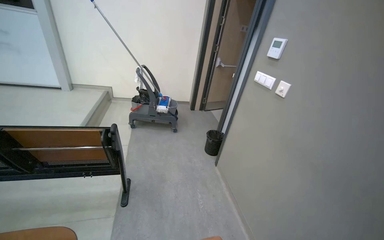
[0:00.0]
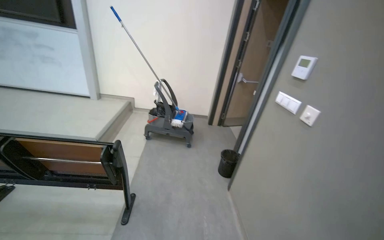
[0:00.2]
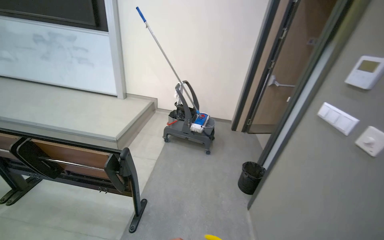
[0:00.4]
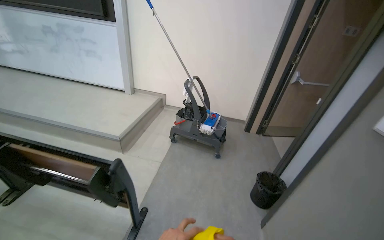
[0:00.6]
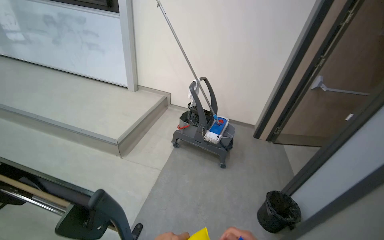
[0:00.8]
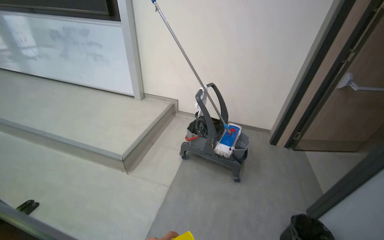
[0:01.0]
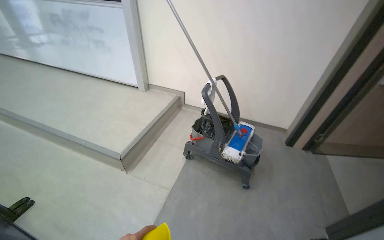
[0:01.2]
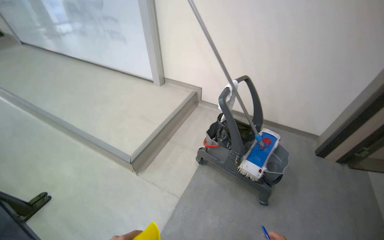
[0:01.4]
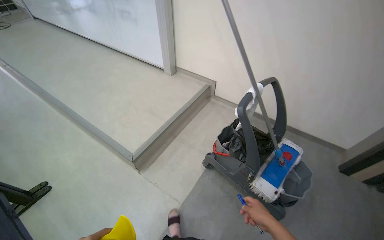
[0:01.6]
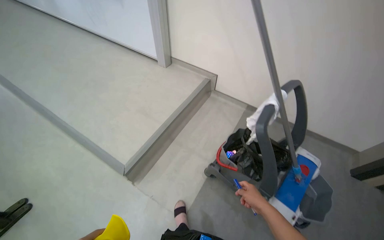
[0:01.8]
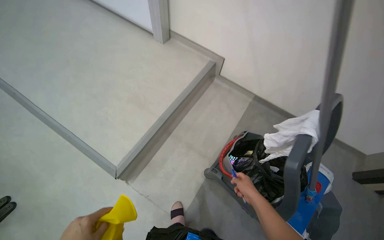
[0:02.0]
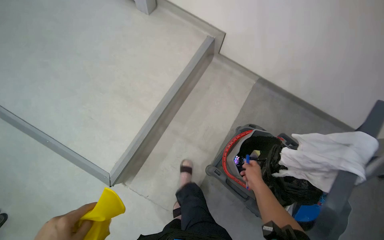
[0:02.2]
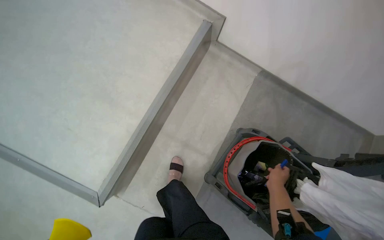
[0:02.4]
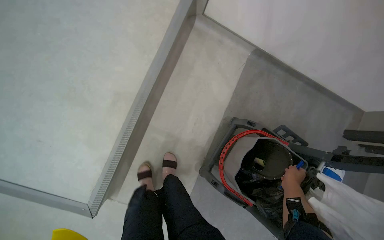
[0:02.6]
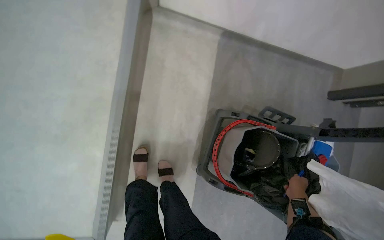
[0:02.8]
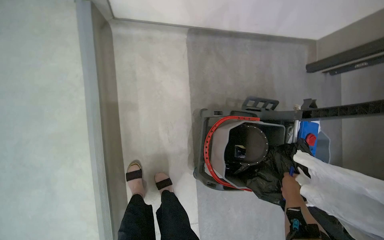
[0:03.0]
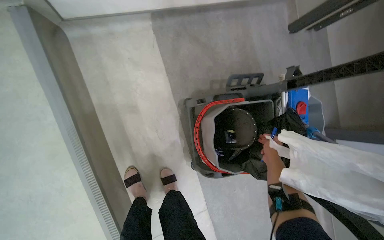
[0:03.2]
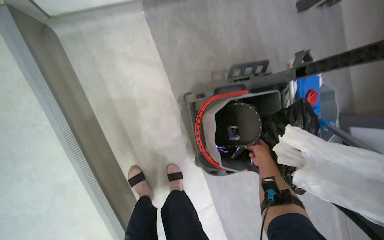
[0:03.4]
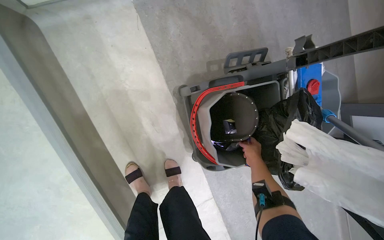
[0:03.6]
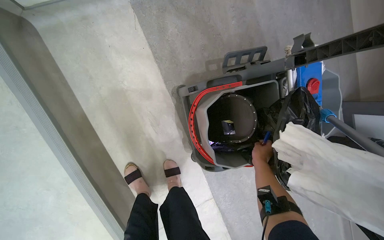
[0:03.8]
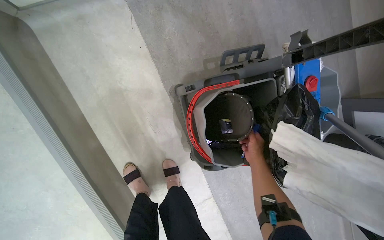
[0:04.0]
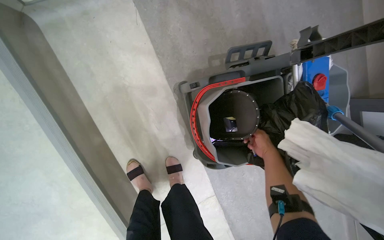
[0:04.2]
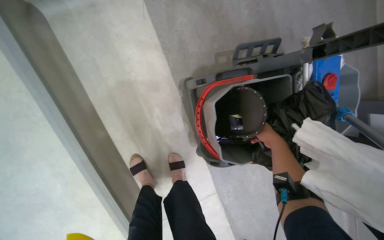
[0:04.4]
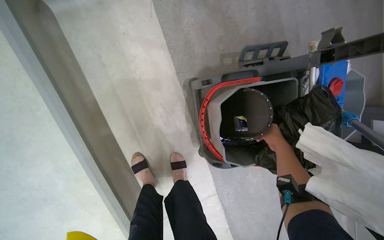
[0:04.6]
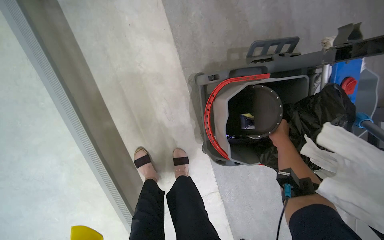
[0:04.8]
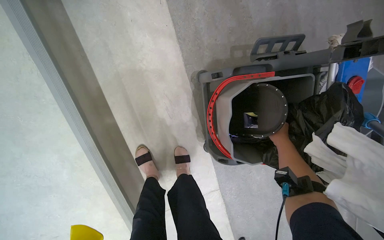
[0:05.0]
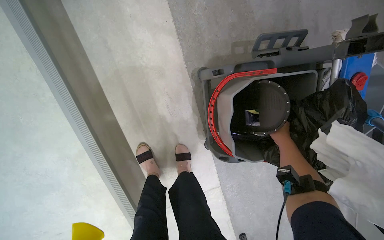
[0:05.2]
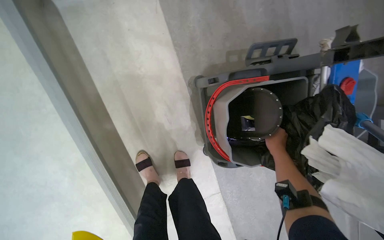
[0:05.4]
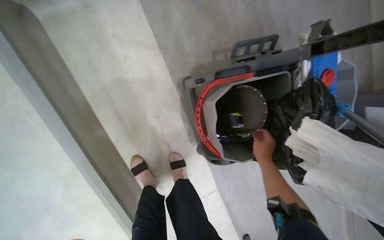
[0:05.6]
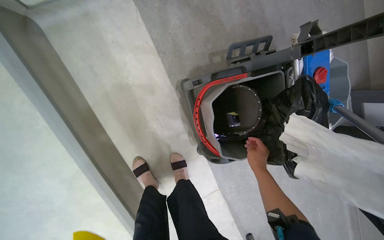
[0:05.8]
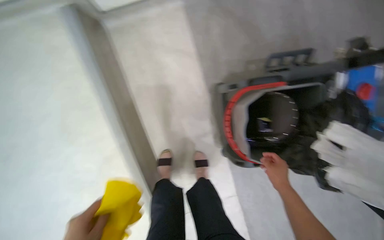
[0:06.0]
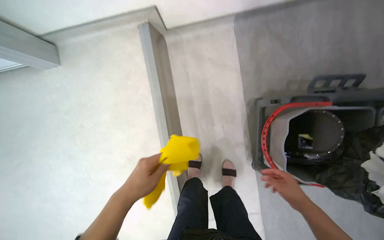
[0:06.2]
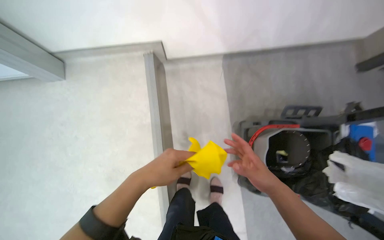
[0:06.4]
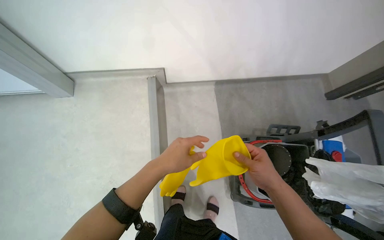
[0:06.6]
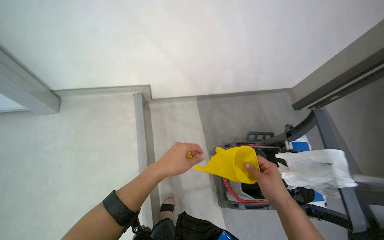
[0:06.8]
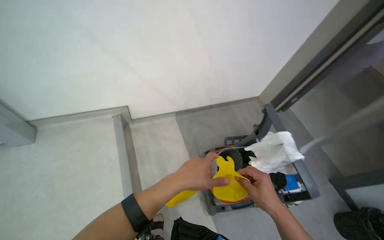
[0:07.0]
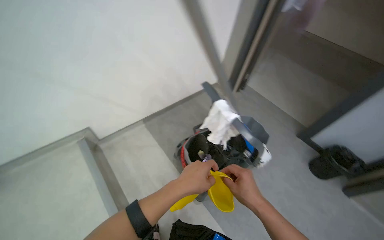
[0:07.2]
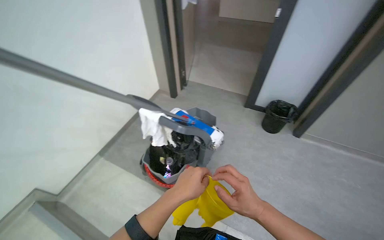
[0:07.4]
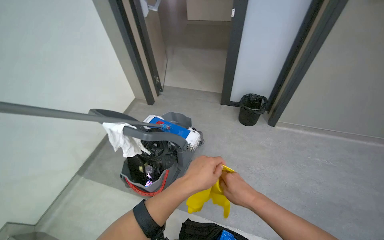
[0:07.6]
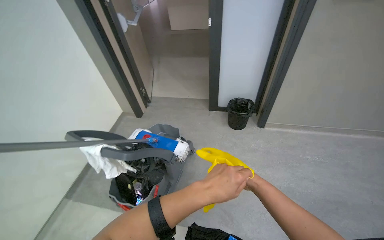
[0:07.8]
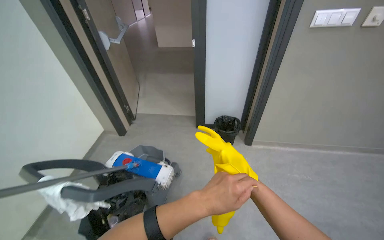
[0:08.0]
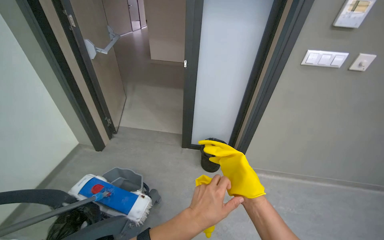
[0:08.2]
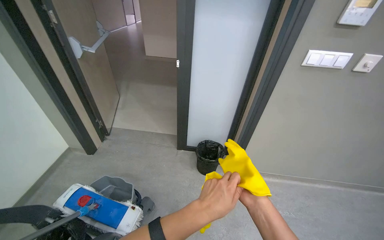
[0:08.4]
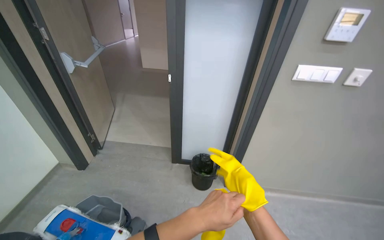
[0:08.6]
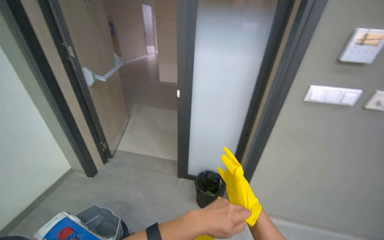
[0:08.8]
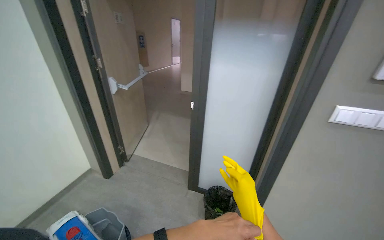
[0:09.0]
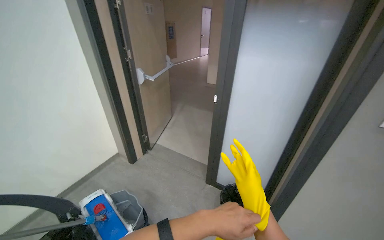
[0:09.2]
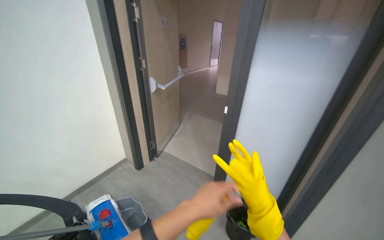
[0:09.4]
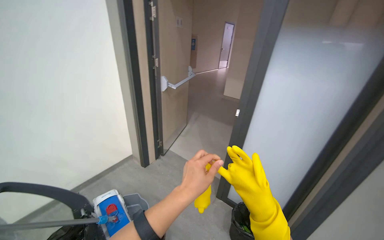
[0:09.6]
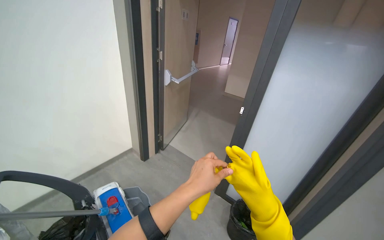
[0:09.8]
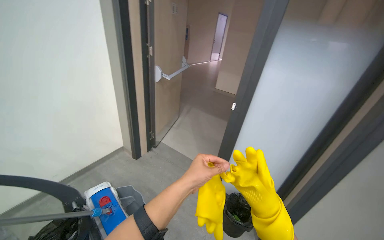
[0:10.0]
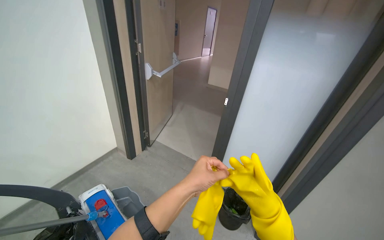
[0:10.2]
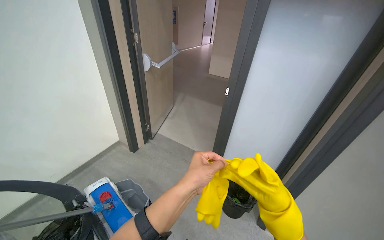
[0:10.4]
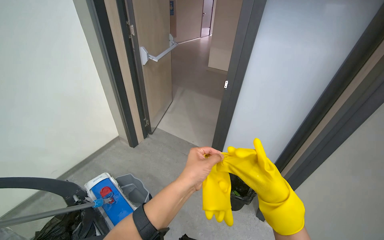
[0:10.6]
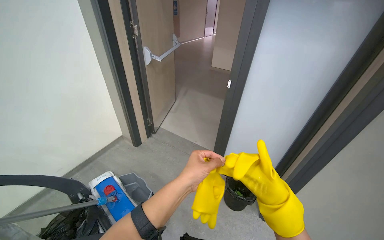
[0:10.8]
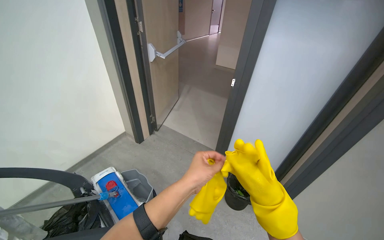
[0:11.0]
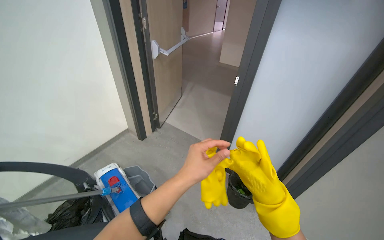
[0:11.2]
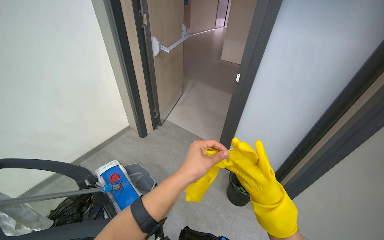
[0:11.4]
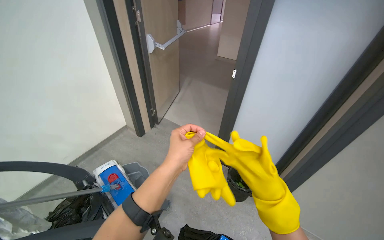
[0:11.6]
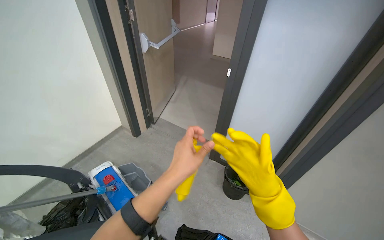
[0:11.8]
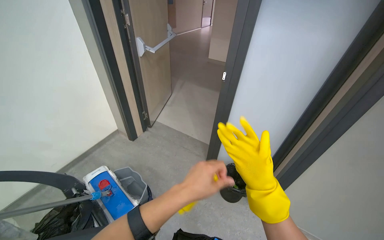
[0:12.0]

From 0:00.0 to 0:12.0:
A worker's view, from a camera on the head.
Job: organizing items.
The whole recording: Collecting and storing cleaning supplies. The worker collects a yellow cloth and a pen, then places the pen into a cleaning cart.
From 0:00.0 to 0:01.6: The wearer moves roughly 1.5 m. The wearer's head swings about 45 degrees to the left. The view tips downward by roughly 15 degrees.
From 0:01.6 to 0:03.0: The camera is carried approximately 1 m. The wearer looks approximately 35 degrees further to the right. The view tilts roughly 50 degrees downward.
From 0:03.0 to 0:04.4: The view tips downward by about 15 degrees. The right hand goes about 20 cm farther from the camera.
From 0:04.4 to 0:06.0: The right hand goes about 15 cm down the picture.
From 0:06.0 to 0:07.6: The wearer moves roughly 80 cm. The wearer's head swings some 55 degrees to the right. The camera pitches upward, by about 40 degrees.
From 0:07.6 to 0:09.0: The head travels approximately 60 cm. The wearer looks roughly 20 degrees further upward.
From 0:10.4 to 0:12.0: The hands work in one place, with small movements.

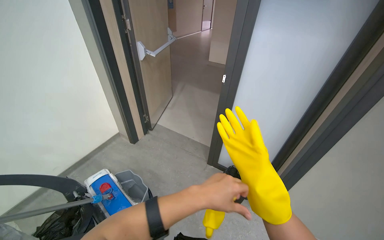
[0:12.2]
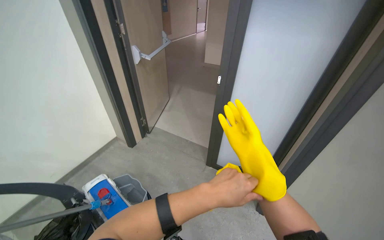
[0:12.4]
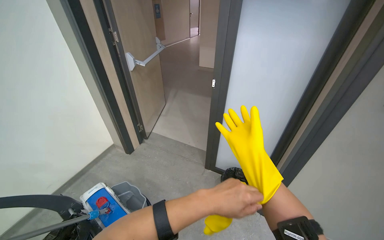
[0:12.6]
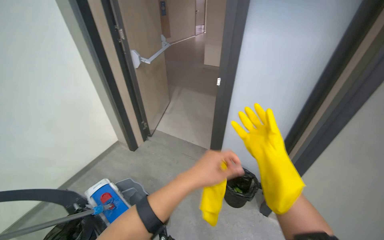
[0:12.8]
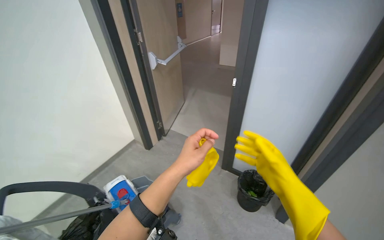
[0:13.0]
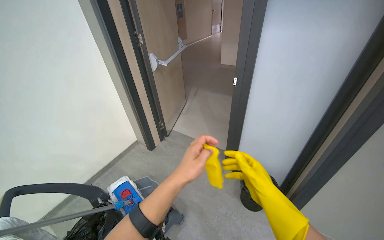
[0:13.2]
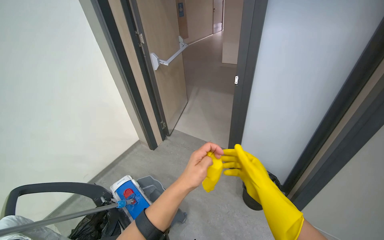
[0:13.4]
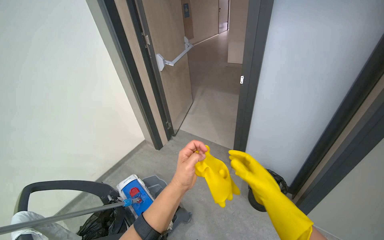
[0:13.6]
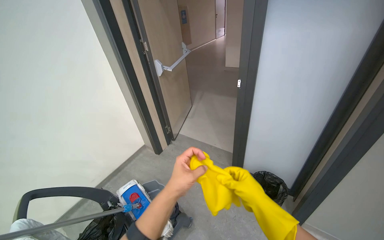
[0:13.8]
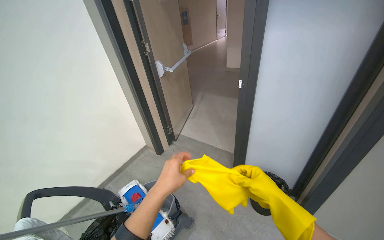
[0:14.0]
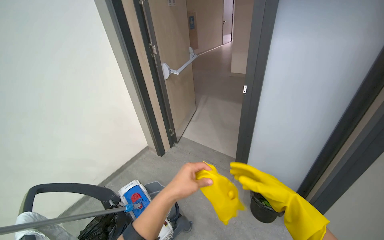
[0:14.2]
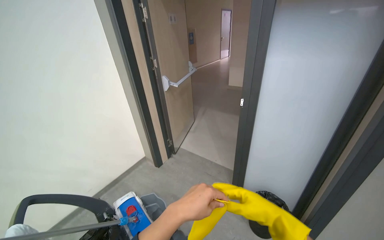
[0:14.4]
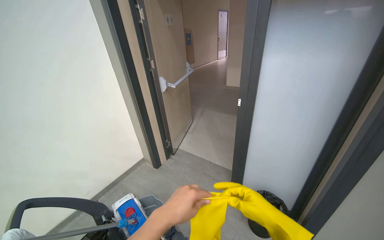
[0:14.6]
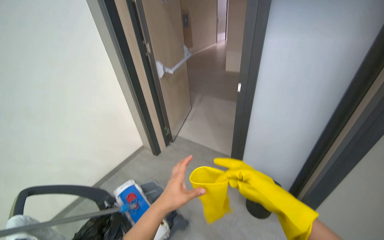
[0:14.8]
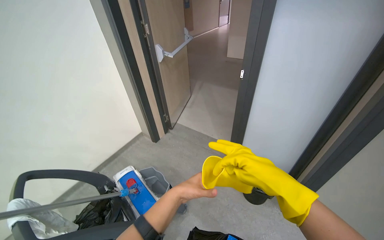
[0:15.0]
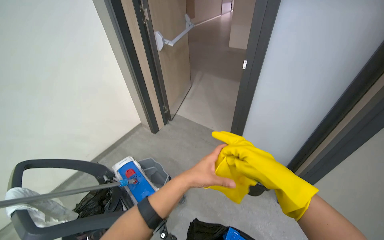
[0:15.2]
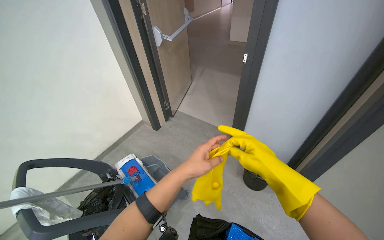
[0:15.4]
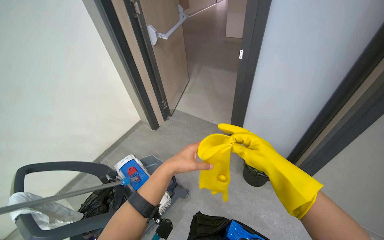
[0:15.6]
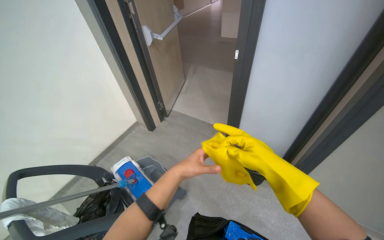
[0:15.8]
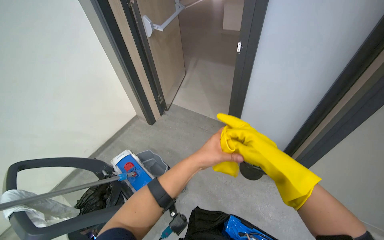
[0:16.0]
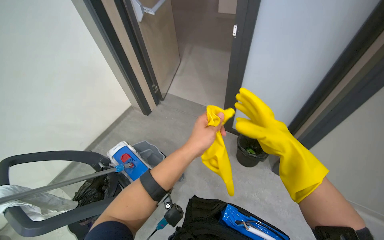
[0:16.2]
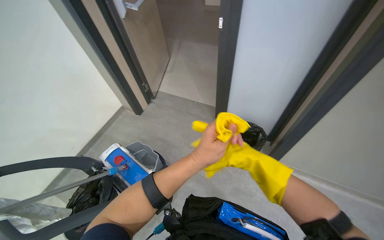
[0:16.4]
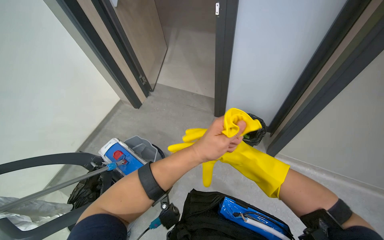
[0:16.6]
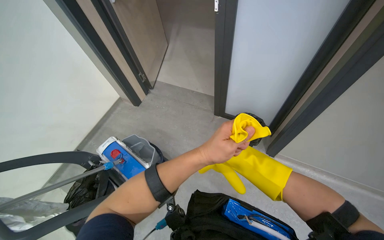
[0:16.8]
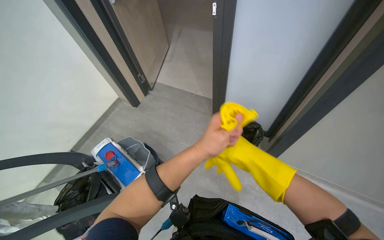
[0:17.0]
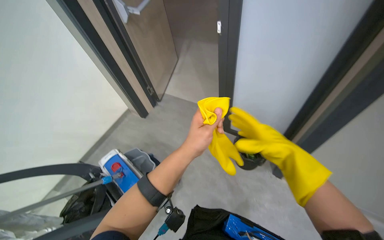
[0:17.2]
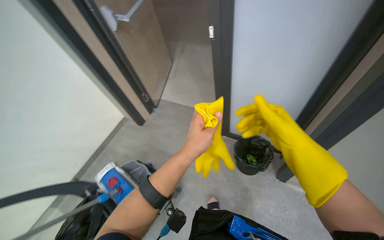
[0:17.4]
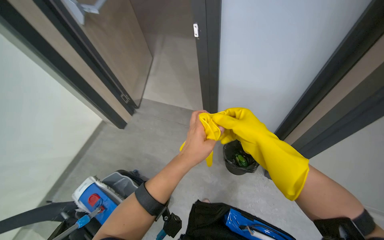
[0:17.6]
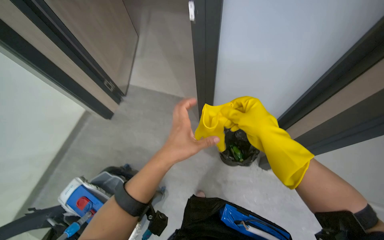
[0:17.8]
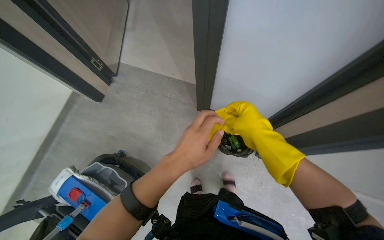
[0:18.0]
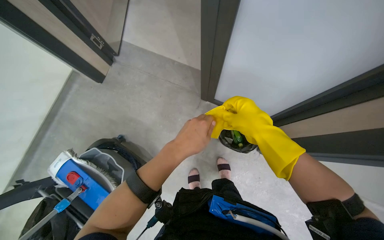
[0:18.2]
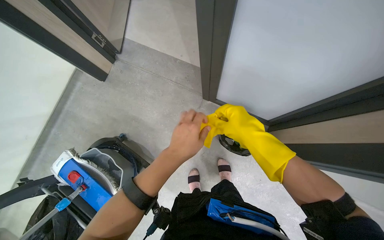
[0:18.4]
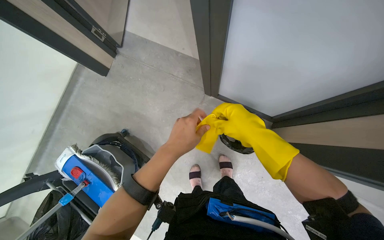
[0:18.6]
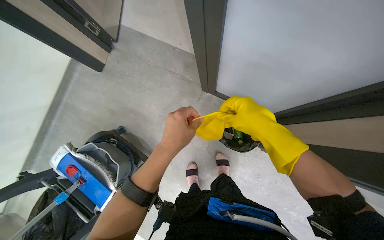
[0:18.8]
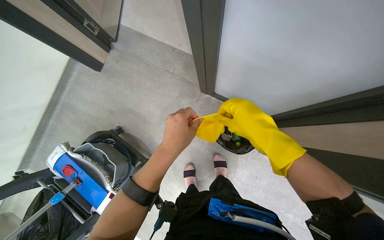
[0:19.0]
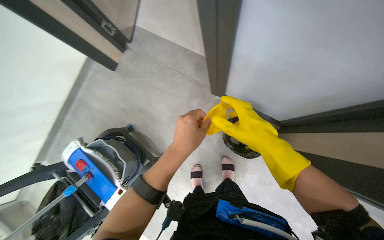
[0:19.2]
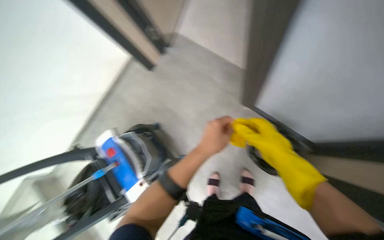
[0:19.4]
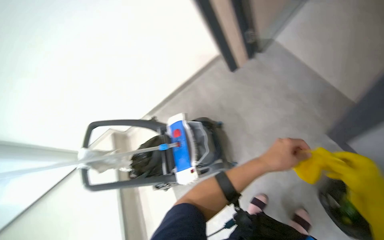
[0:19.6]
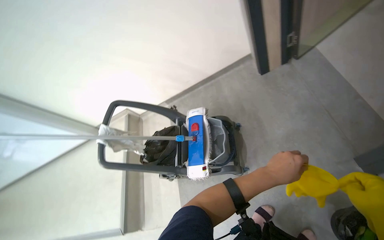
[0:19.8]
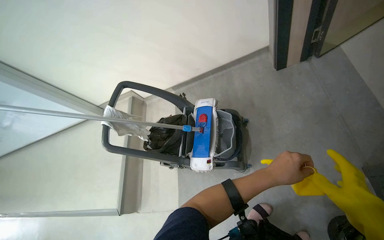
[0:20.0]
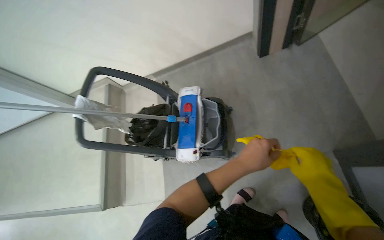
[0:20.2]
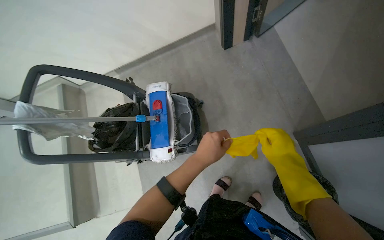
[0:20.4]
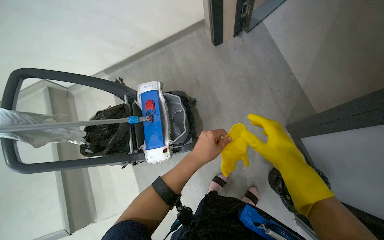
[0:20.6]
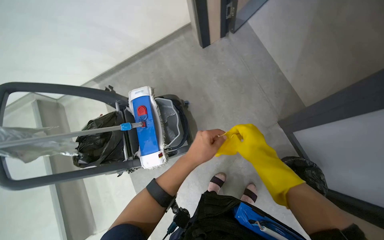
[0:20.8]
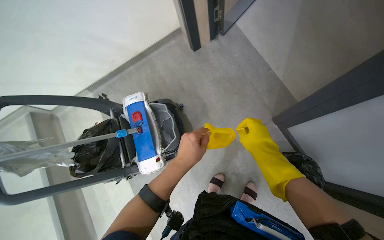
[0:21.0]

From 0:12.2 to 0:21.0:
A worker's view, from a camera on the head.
Job: organizing items.
The whole recording: Collecting and storing cleaning supplies. The worker collects a yellow cloth and a pen, then places the pen into a cleaning cart.
From 0:12.2 to 0:13.6: The left hand shifts roughly 10 cm to the left.
From 0:15.2 to 0:16.6: The wearer looks some 15 degrees further downward. The right hand goes about 20 cm farther from the camera. Meanwhile the left hand reaches about 10 cm farther from the camera, then returns.
From 0:18.0 to 0:19.6: The wearer looks some 50 degrees further to the left.
From 0:19.6 to 0:21.0: The camera is aimed roughly 20 degrees further to the right. The view tips downward by roughly 15 degrees. The left hand moves to the left, roughly 20 cm.
